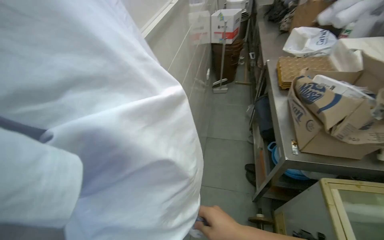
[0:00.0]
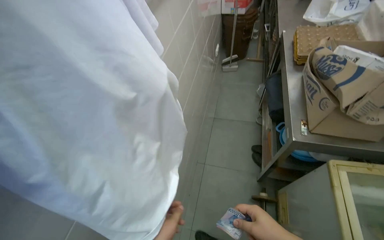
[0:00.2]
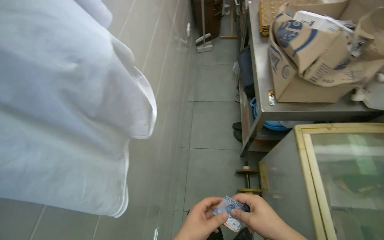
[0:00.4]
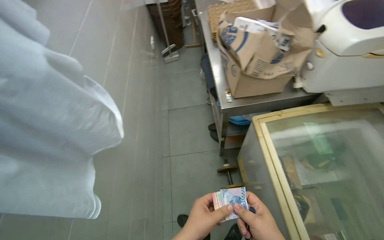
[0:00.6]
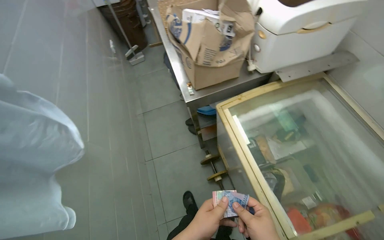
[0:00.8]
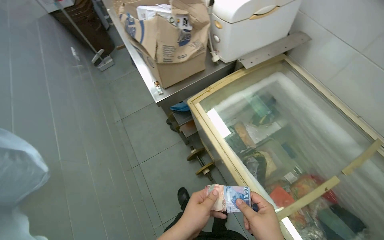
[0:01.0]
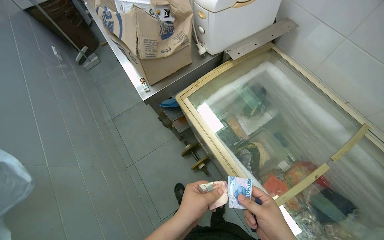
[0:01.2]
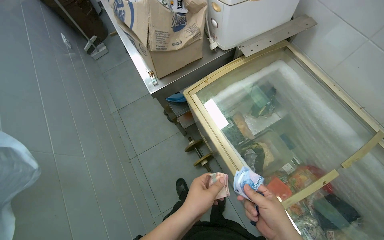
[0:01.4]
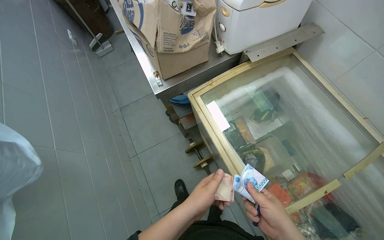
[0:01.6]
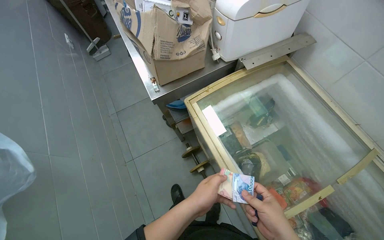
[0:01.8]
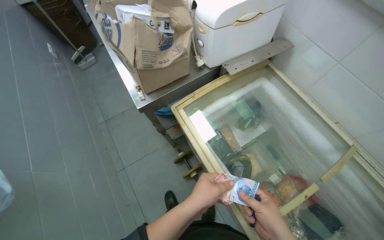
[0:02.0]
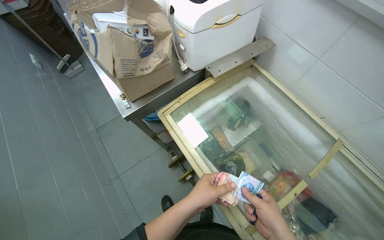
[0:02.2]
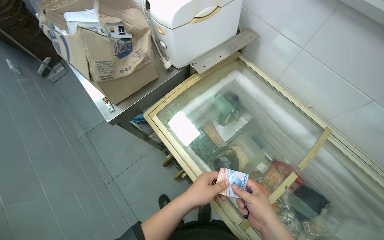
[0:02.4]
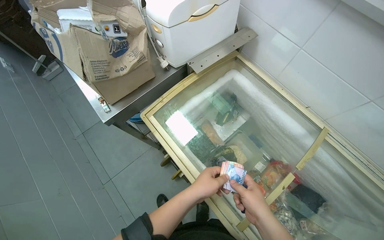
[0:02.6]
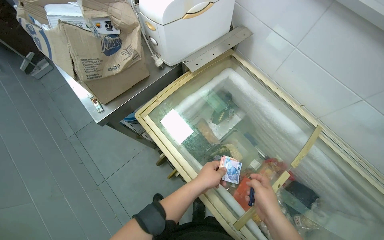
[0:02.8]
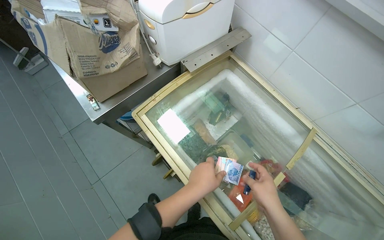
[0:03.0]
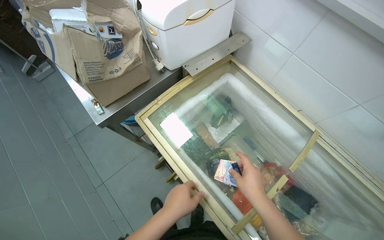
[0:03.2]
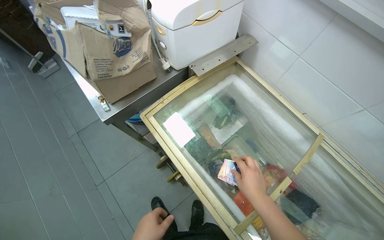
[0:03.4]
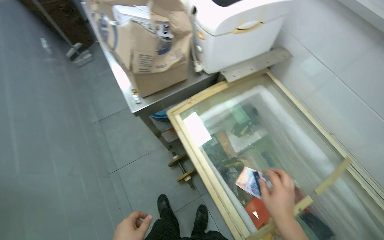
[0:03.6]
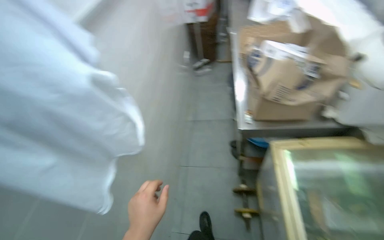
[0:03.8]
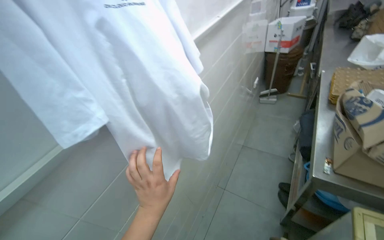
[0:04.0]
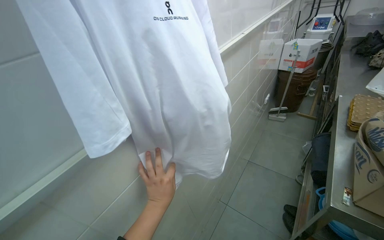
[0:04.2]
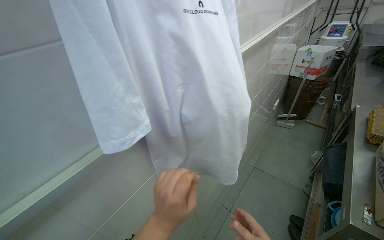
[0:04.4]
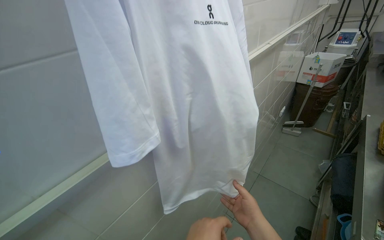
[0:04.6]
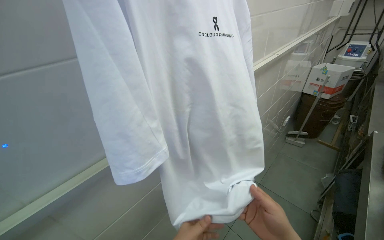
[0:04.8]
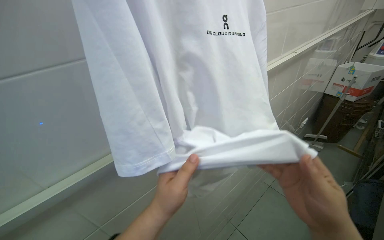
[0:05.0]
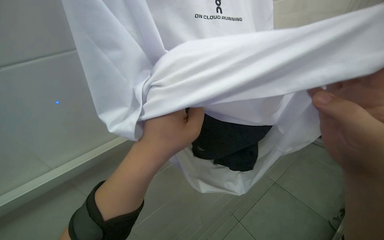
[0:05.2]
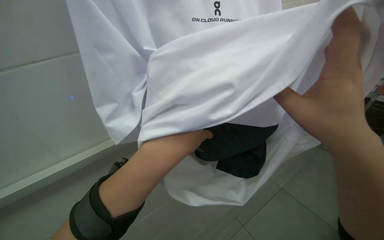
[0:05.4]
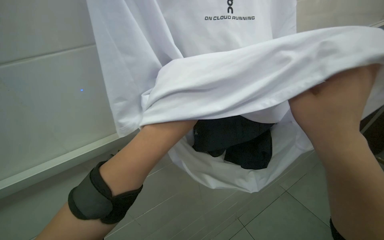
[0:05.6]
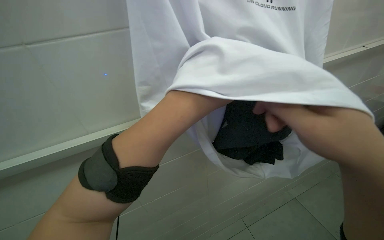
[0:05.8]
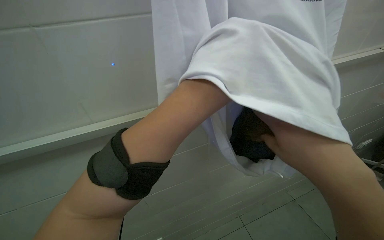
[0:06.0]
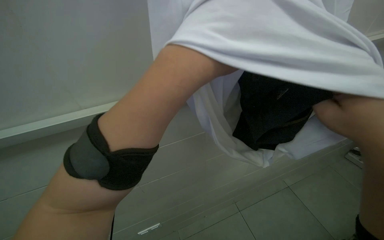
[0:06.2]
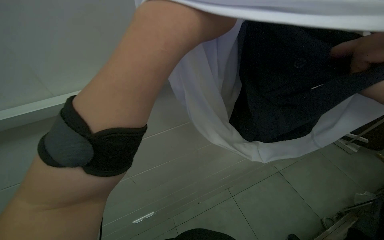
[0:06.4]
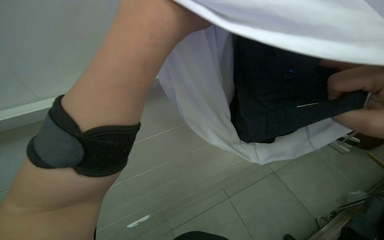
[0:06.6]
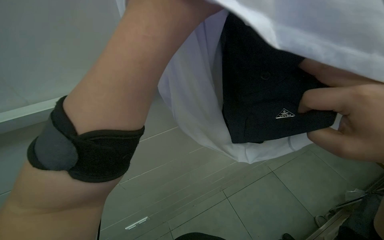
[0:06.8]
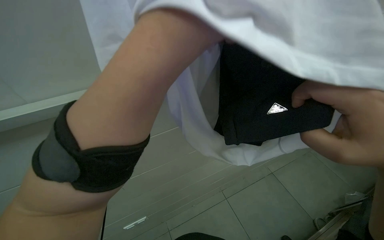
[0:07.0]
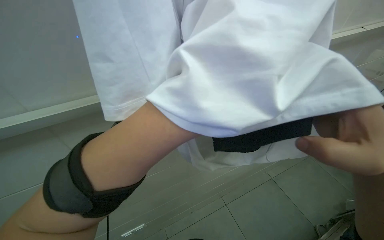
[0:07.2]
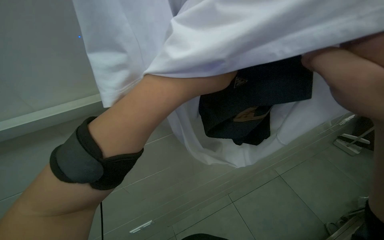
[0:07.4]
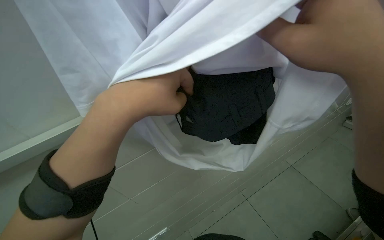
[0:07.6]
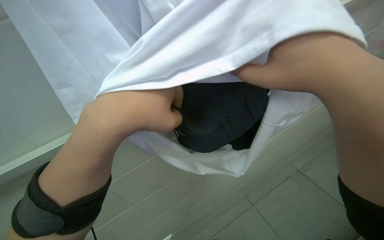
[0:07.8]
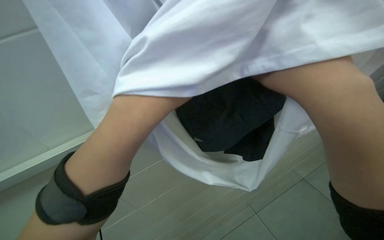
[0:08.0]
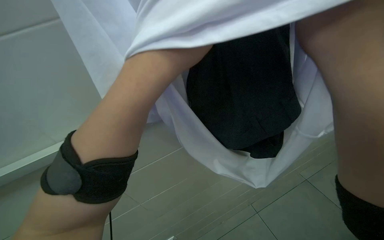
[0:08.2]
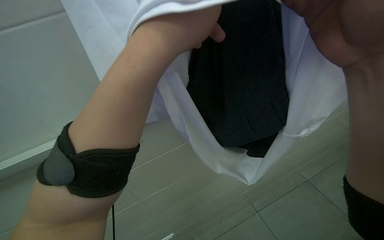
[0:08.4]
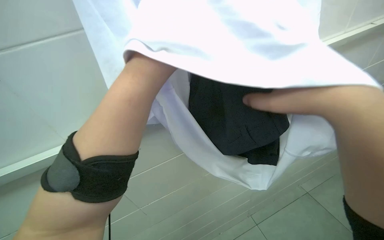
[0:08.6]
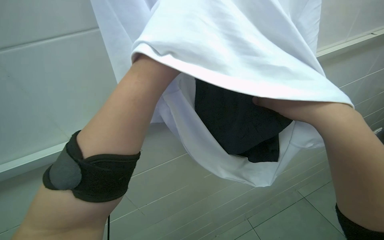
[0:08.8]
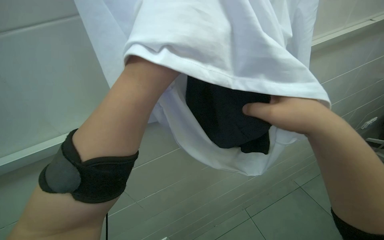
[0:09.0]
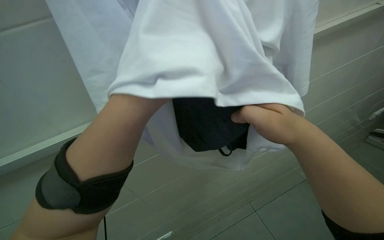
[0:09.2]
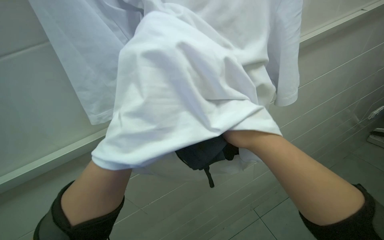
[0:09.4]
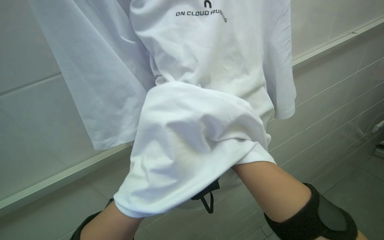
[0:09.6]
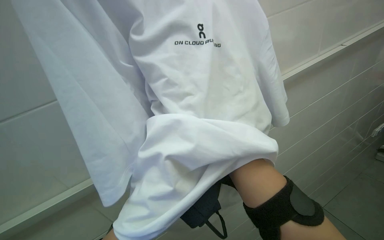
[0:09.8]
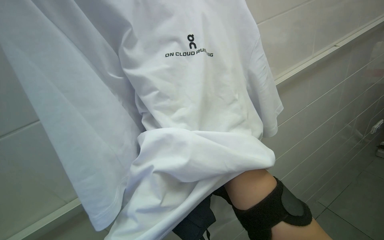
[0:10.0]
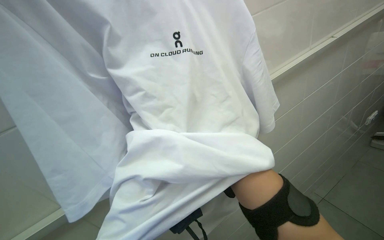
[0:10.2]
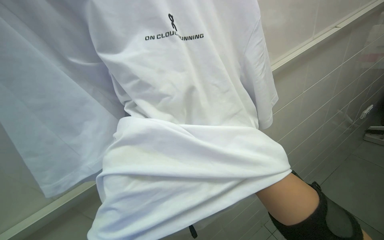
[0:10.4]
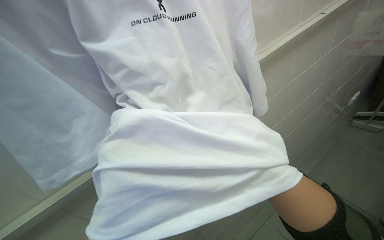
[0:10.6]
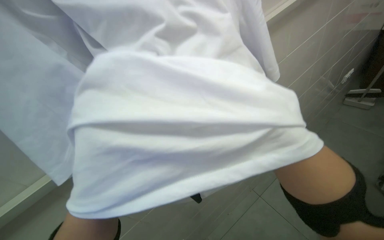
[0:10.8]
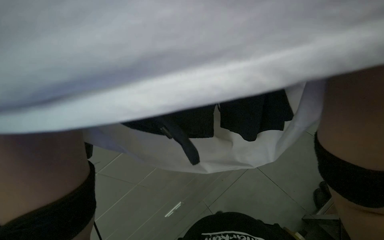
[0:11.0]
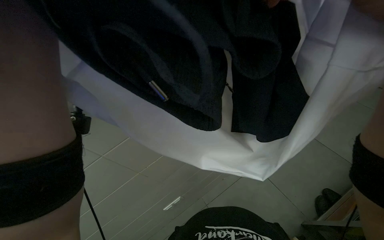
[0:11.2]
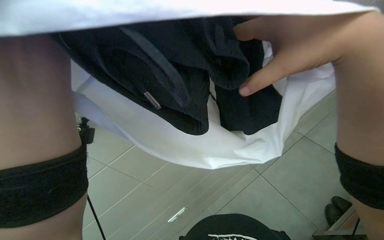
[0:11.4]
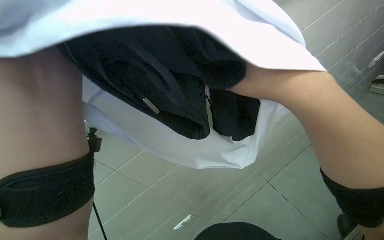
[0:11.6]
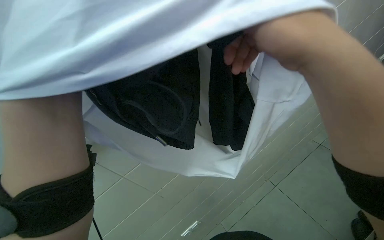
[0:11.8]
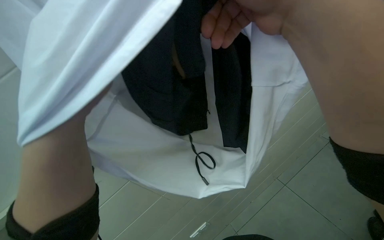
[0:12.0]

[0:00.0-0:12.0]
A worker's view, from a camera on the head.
Job: organizing items.
The whole recording: Counting money. The worker counts a stack of money bills.
0:00.0 to 0:01.6: The wearer's head swings roughly 40 degrees to the right. The view tilts roughly 15 degrees downward.
0:01.6 to 0:03.0: The head turns to the right by about 15 degrees. The left hand travels up the picture by approximately 15 cm.
0:03.0 to 0:04.4: The camera travels approximately 50 cm. The wearer's head swings approximately 80 degrees to the left. The wearer looks approximately 20 degrees further upward.

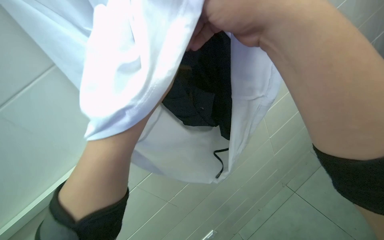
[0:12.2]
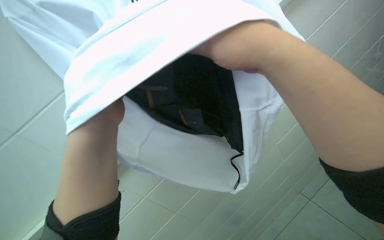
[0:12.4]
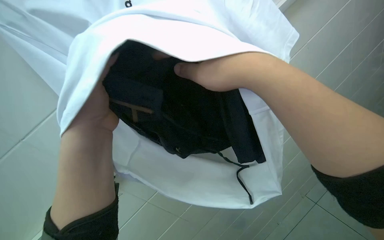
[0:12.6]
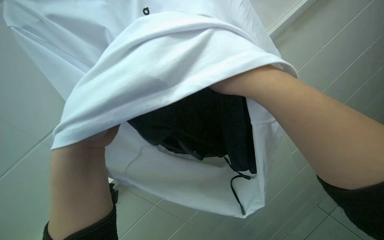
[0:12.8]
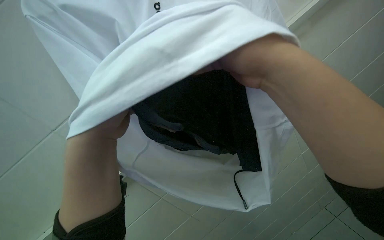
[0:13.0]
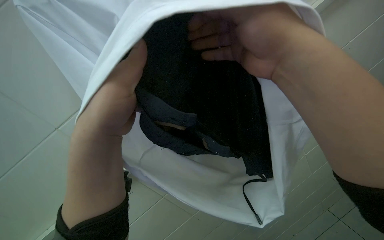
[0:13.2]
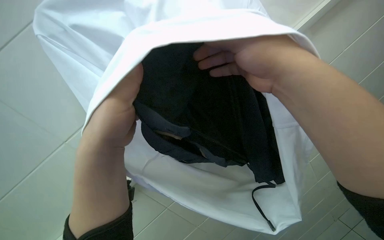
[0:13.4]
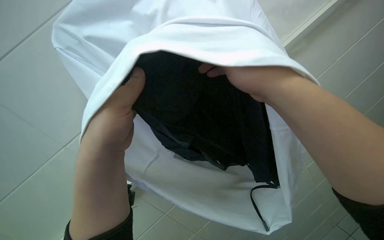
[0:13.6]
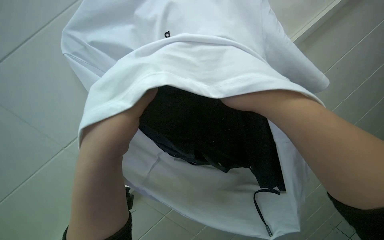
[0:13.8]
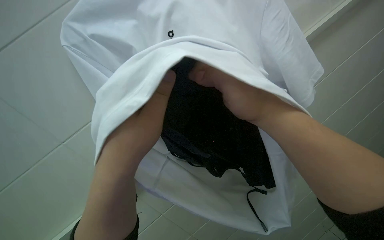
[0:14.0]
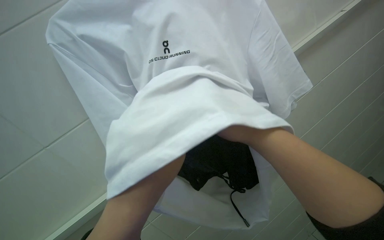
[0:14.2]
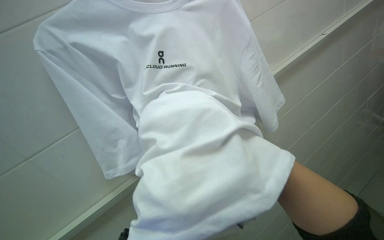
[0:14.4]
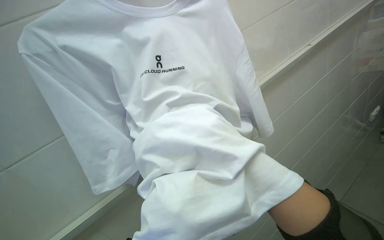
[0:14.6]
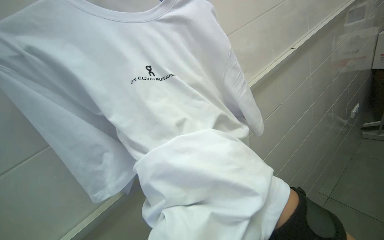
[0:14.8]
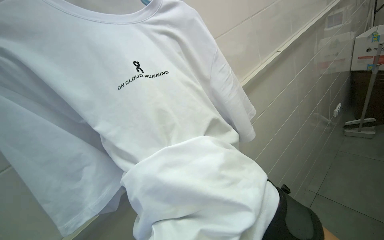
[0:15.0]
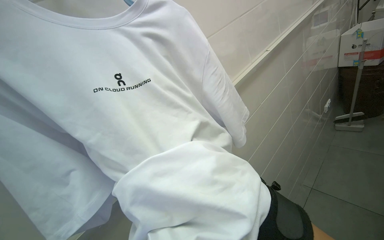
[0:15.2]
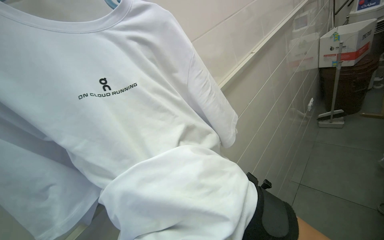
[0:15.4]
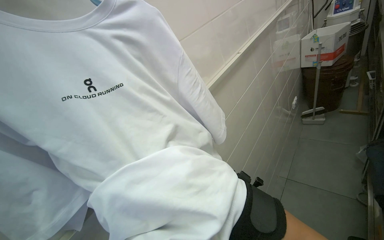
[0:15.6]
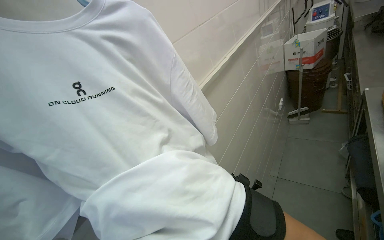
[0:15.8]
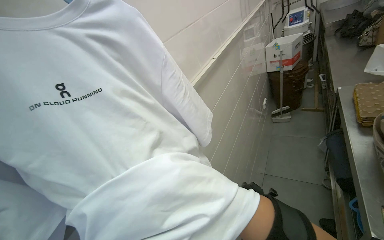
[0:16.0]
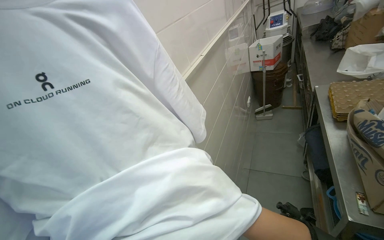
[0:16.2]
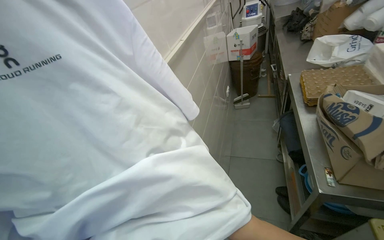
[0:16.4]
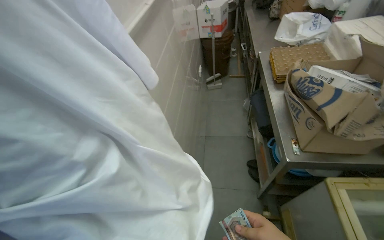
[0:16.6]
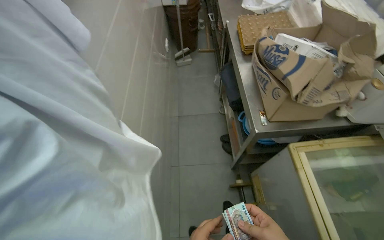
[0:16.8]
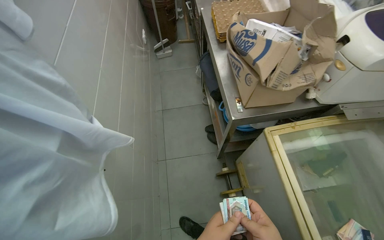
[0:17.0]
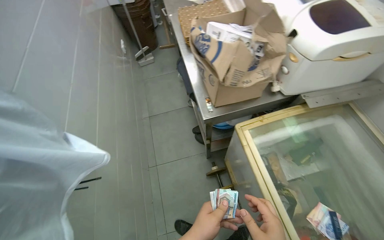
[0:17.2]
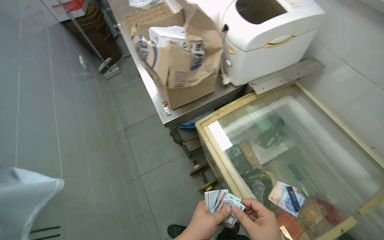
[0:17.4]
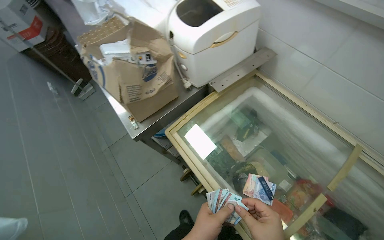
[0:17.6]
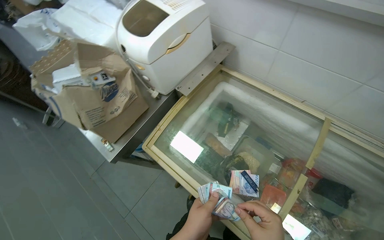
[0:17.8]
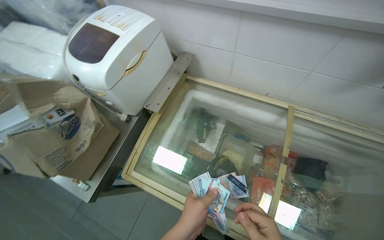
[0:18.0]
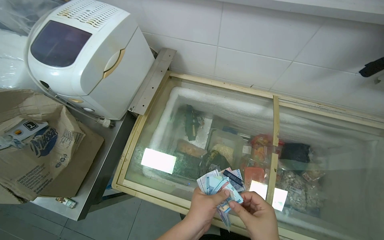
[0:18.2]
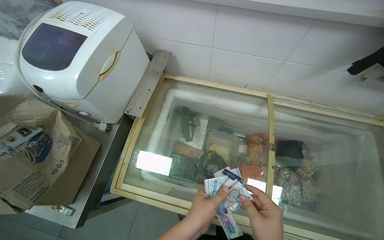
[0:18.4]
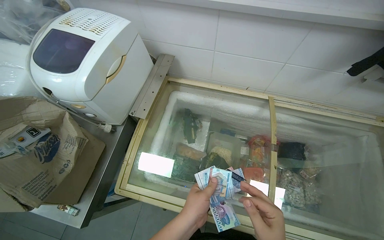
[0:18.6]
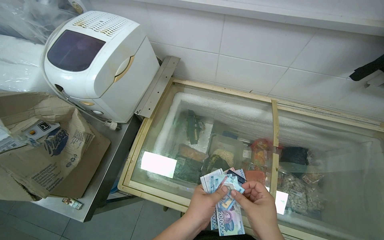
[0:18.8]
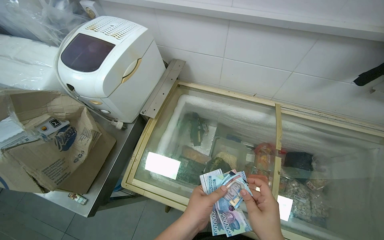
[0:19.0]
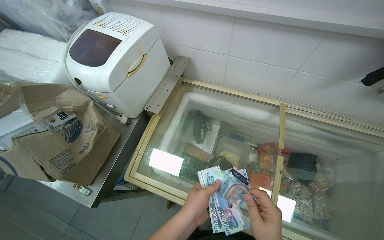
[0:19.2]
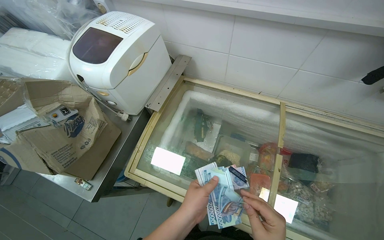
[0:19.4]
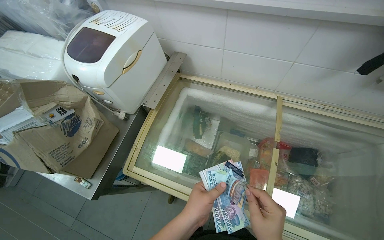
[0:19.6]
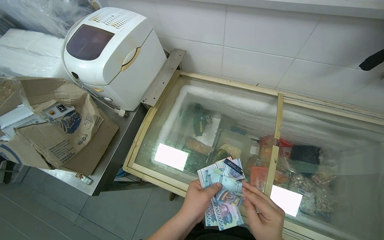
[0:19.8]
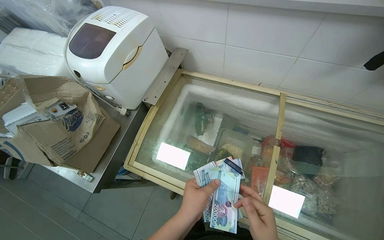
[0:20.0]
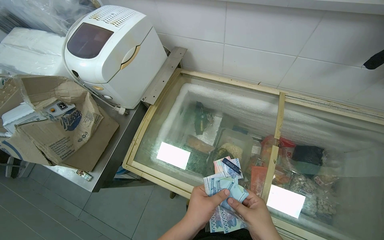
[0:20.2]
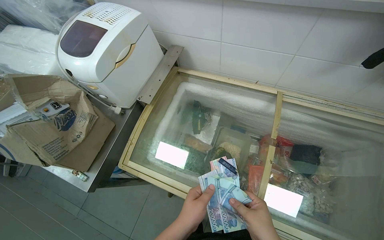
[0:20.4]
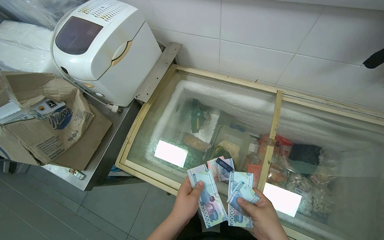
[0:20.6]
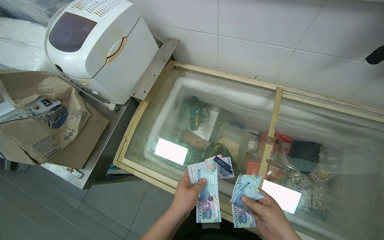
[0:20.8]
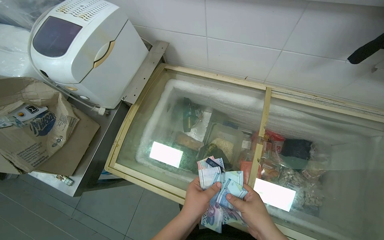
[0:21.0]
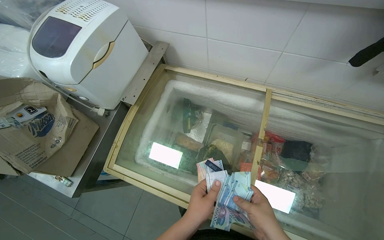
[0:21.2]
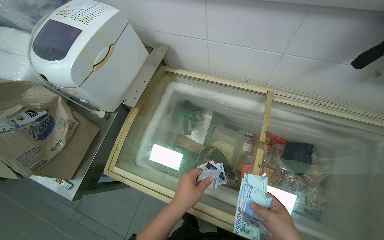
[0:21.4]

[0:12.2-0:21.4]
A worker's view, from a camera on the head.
Job: organizing items.
The whole recording: Counting money. The worker counts a stack of money bills.
0:13.8 to 0:15.2: The view pans to the right by roughly 20 degrees.
0:15.2 to 0:16.8: The wearer looks roughly 50 degrees further to the right. The wearer looks some 15 degrees further downward.
0:16.8 to 0:18.4: The camera travels some 50 cm. The wearer's head swings about 75 degrees to the right.
